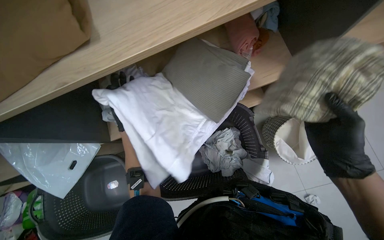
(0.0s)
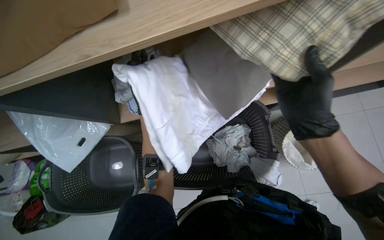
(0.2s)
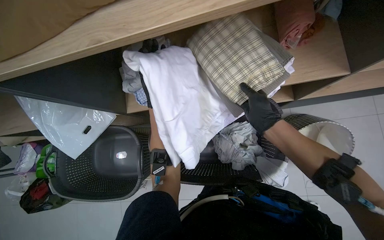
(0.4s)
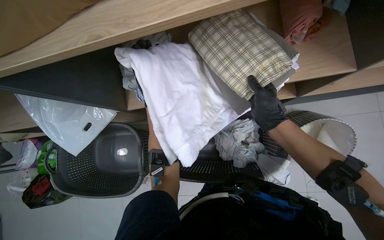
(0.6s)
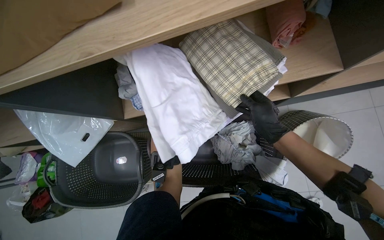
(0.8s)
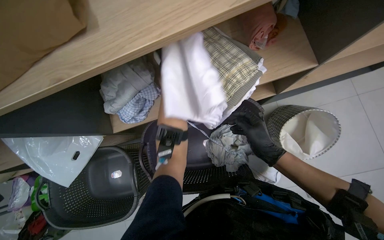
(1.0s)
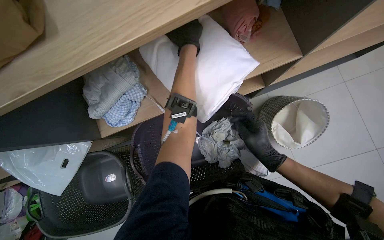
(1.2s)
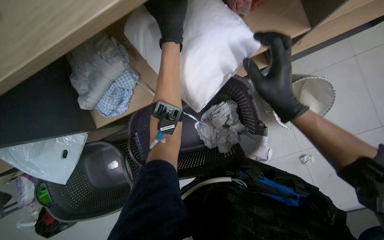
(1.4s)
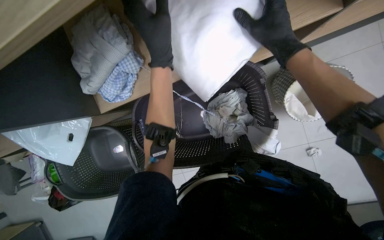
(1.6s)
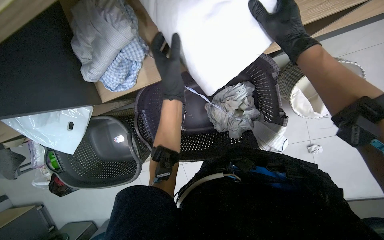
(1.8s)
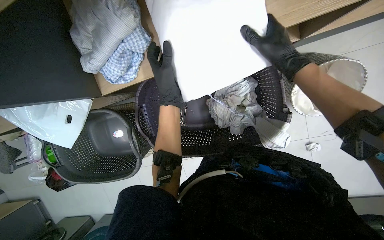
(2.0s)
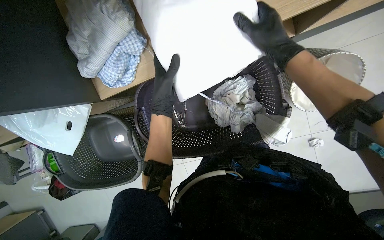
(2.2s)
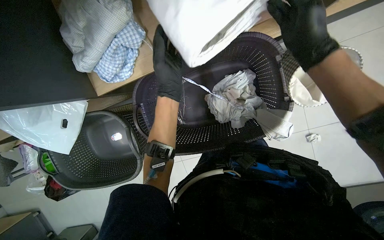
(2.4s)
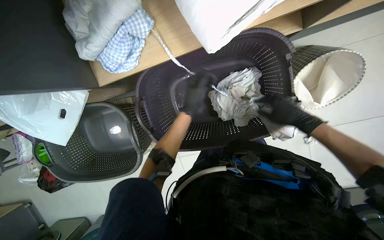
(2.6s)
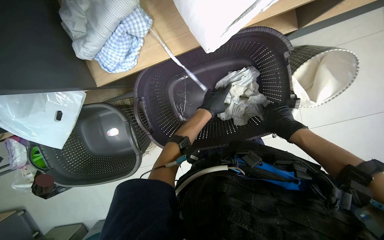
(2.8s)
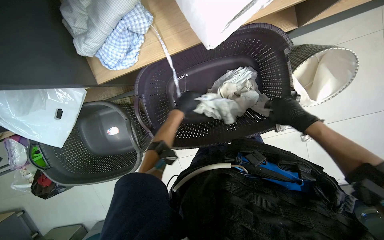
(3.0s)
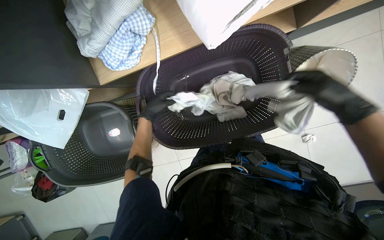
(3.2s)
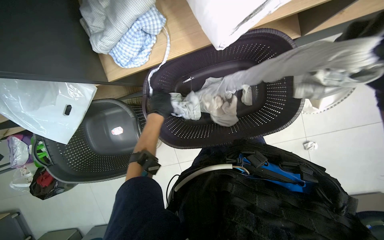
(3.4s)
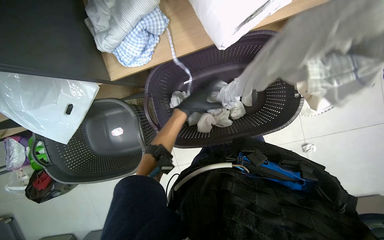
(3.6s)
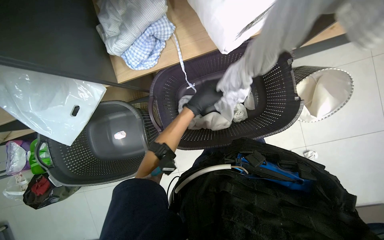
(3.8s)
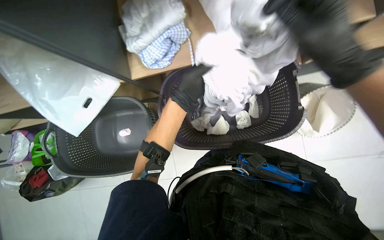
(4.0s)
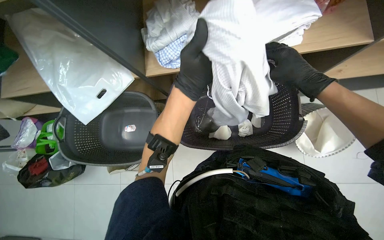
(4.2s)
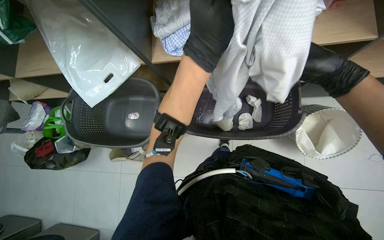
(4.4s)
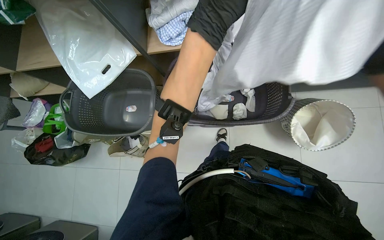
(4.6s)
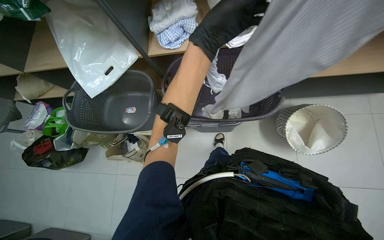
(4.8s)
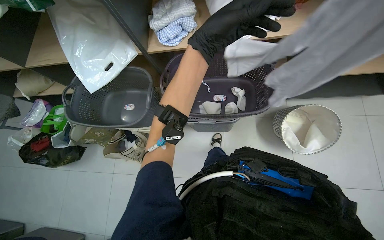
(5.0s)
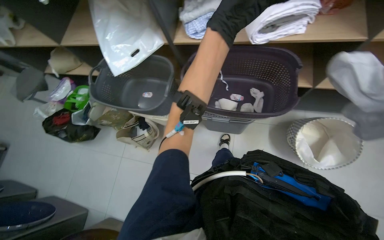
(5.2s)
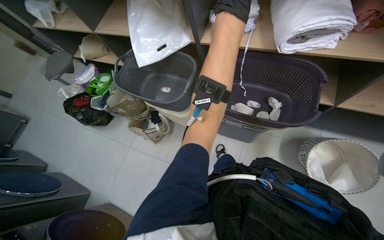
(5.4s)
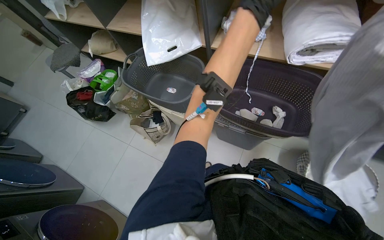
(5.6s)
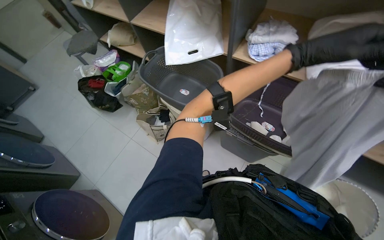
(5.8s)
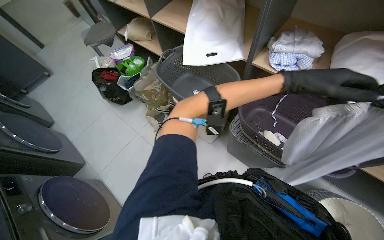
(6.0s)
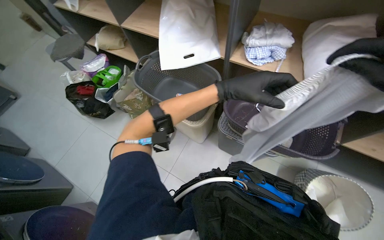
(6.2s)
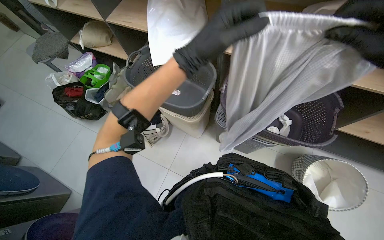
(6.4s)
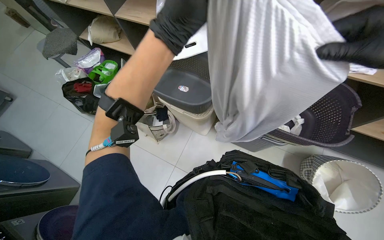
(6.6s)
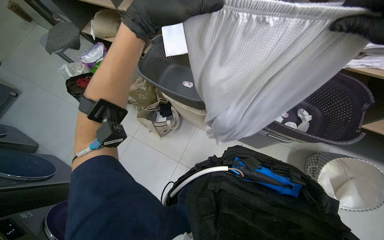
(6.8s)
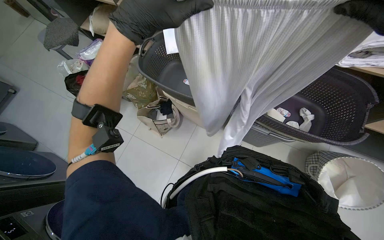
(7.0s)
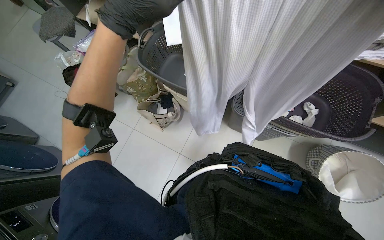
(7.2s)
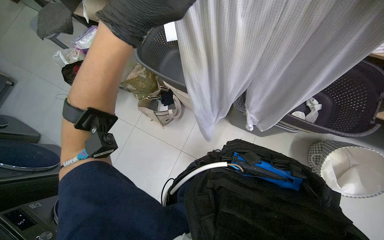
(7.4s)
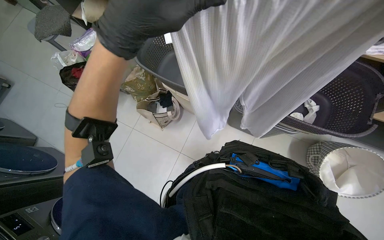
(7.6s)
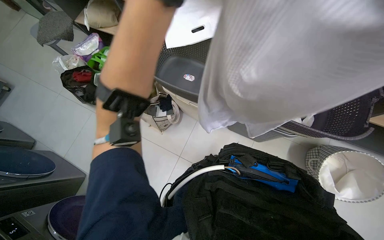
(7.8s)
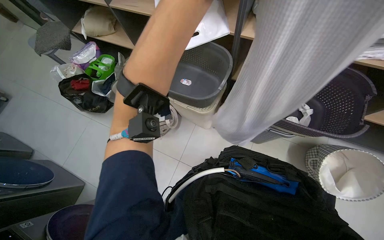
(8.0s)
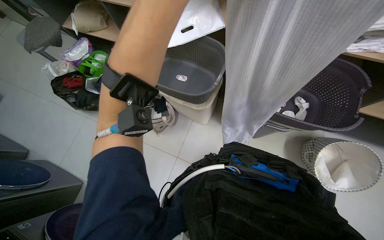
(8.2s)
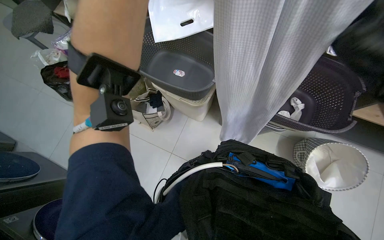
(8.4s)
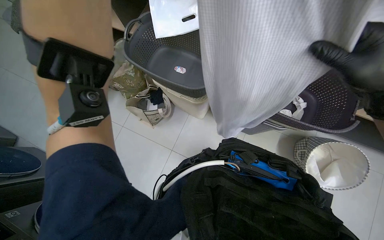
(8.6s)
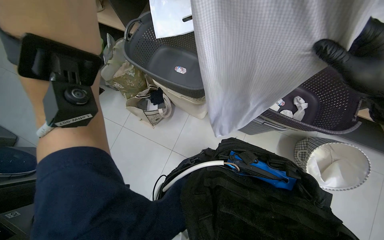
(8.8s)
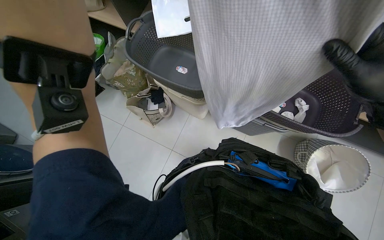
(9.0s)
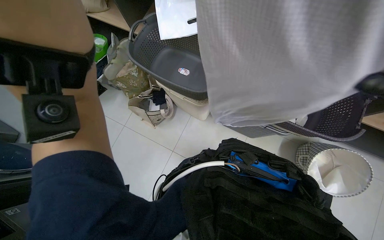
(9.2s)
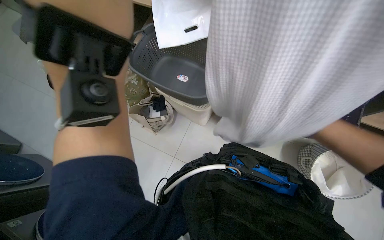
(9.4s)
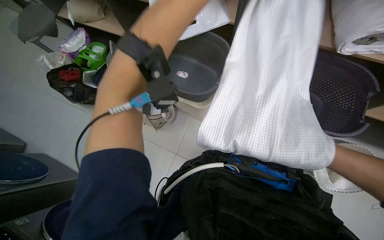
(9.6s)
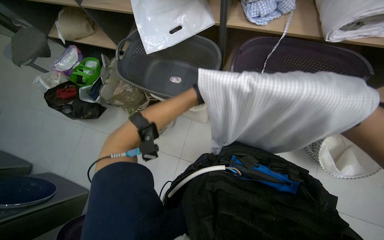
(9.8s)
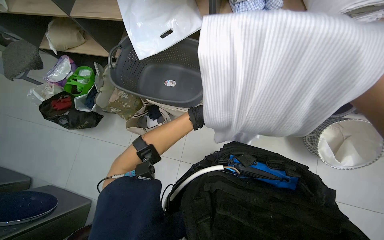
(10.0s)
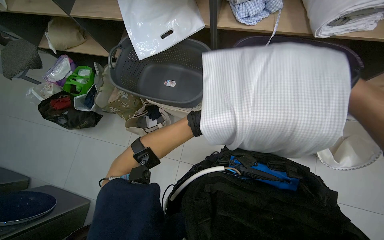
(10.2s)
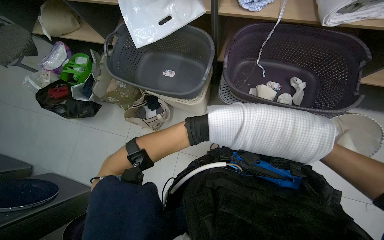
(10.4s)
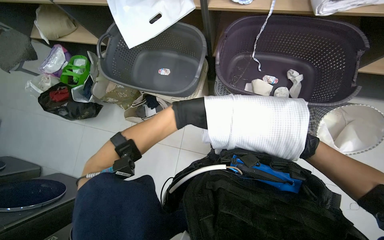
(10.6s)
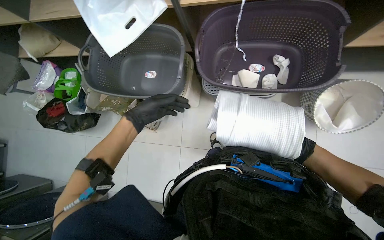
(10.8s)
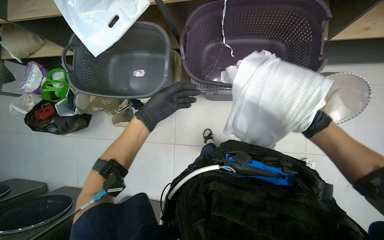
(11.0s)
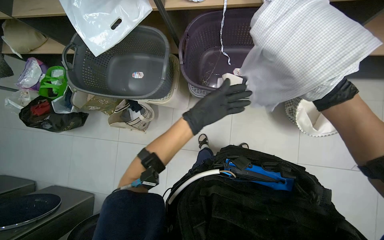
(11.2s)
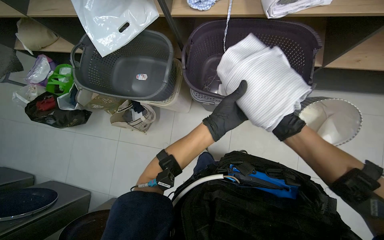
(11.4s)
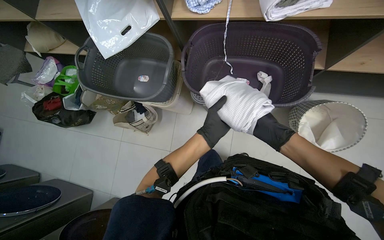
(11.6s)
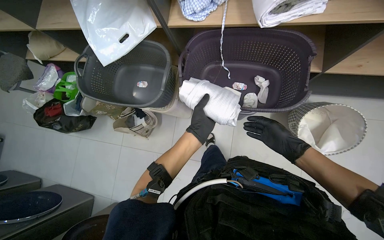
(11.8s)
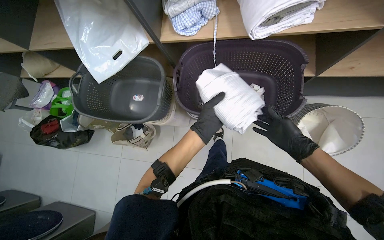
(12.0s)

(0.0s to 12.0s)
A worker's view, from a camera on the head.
Job: managing laundry.
The whole recording: Sorting and folding laundry. The worker removes clothes from the washing machine and sorts them into a basket, rolling up socks.
0.0s - 1.6s: The camera pitches downward, by approximately 20 degrees. The right hand goes up and down the picture, roughly 25 cm each way, reversing 2 times.
1.6s - 3.0s: The left hand is displaced farther from the camera and down the picture by approximately 35 cm. Meanwhile the right hand shifts some 25 cm down the picture and farther from the camera.
3.0s - 4.4s: The view tips upward by about 15 degrees. The left hand is displaced nearer to the camera by roughly 30 cm.
4.4s - 6.0s: The scene rotates clockwise by about 40 degrees.
6.0s - 7.6s: The left hand travels to the left by roughly 35 cm.

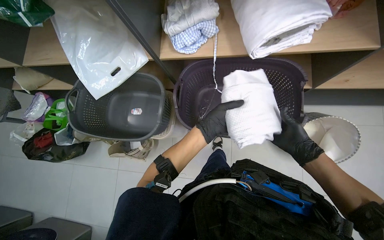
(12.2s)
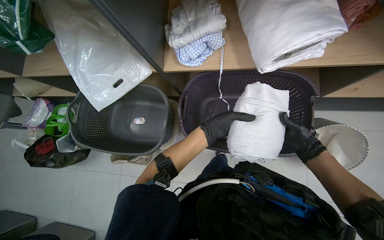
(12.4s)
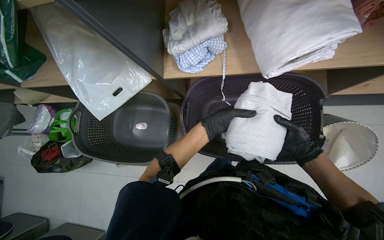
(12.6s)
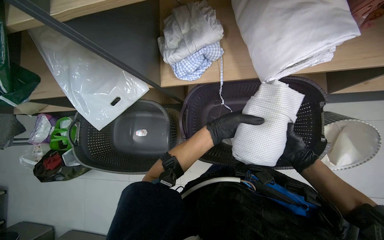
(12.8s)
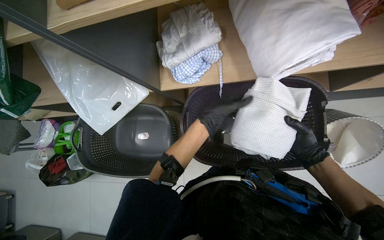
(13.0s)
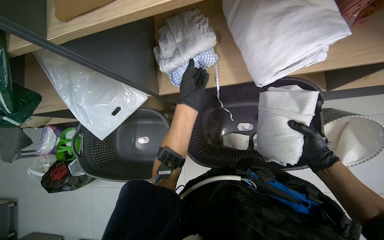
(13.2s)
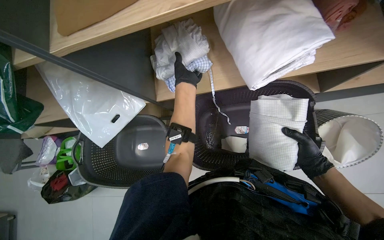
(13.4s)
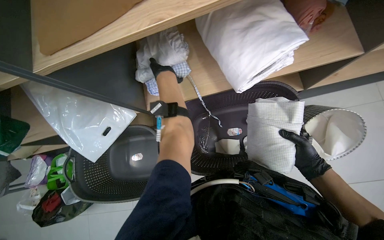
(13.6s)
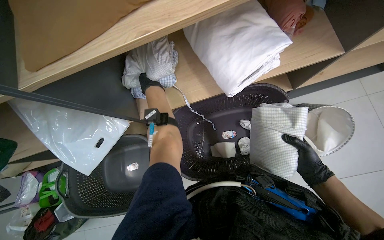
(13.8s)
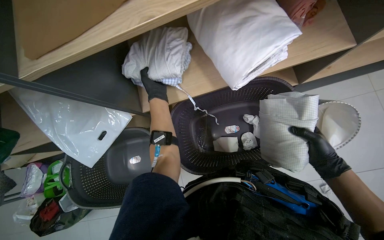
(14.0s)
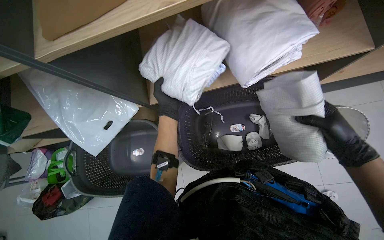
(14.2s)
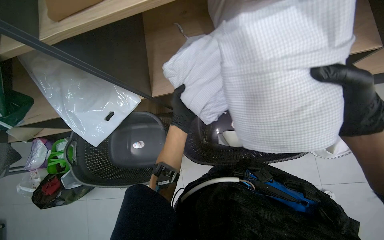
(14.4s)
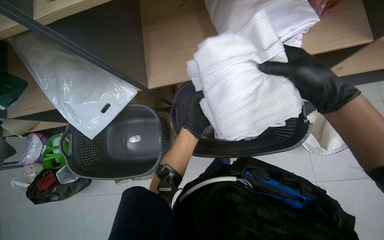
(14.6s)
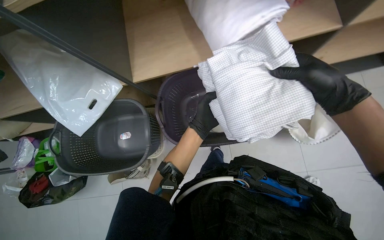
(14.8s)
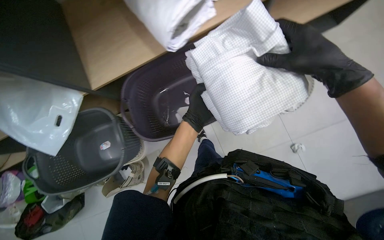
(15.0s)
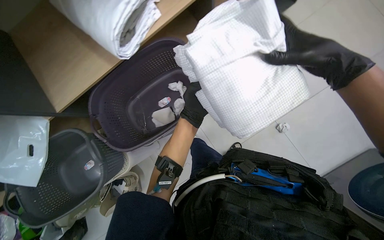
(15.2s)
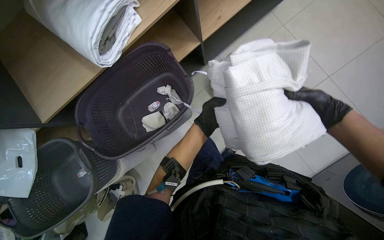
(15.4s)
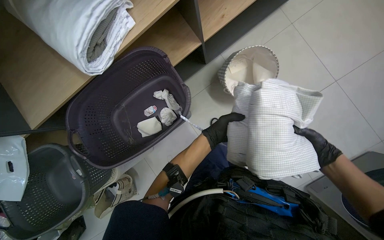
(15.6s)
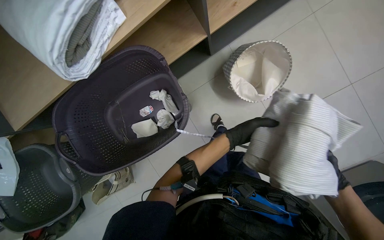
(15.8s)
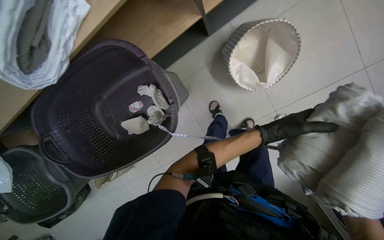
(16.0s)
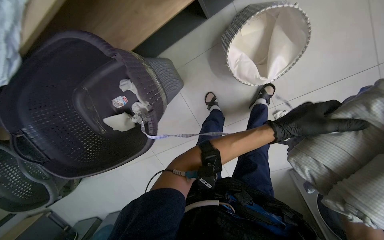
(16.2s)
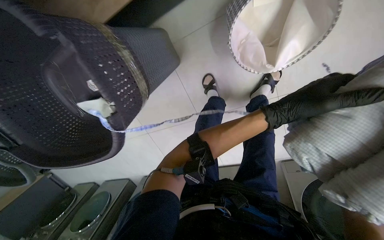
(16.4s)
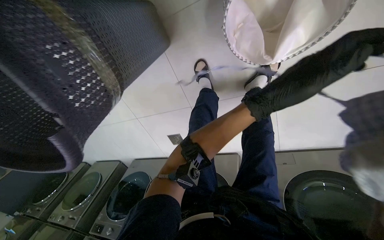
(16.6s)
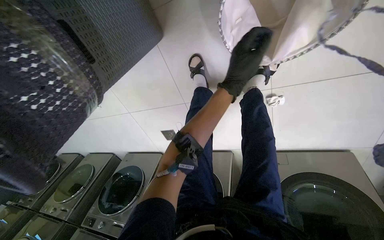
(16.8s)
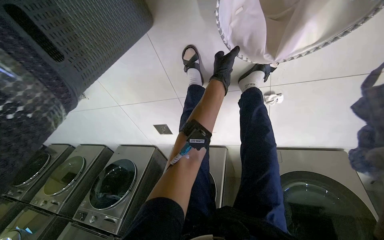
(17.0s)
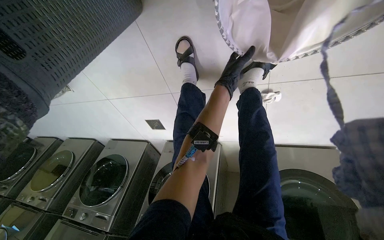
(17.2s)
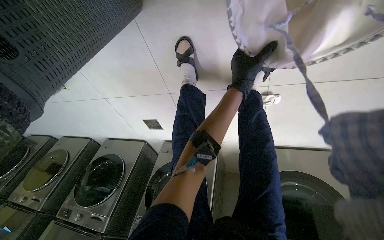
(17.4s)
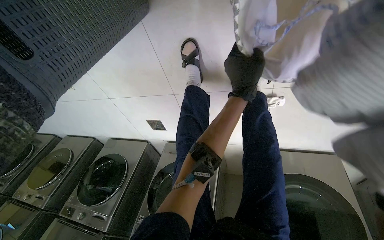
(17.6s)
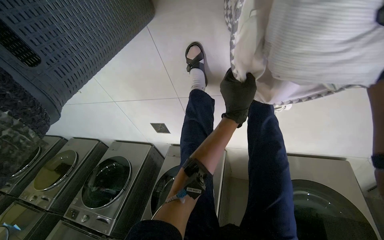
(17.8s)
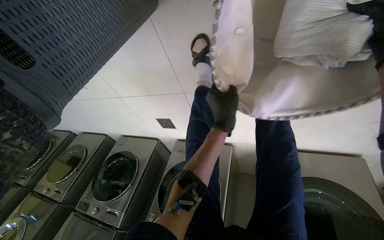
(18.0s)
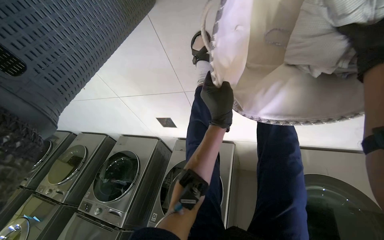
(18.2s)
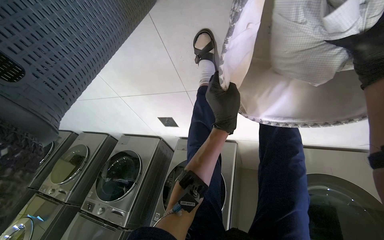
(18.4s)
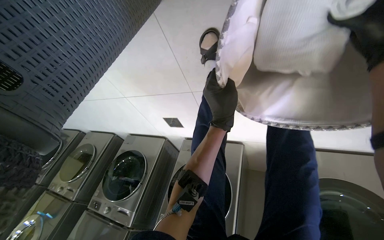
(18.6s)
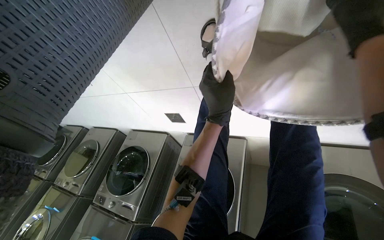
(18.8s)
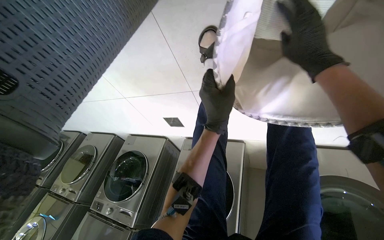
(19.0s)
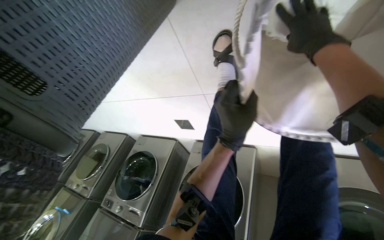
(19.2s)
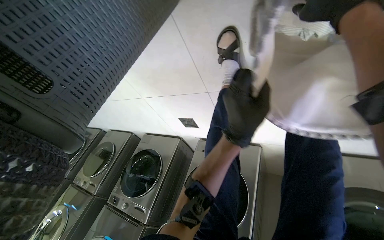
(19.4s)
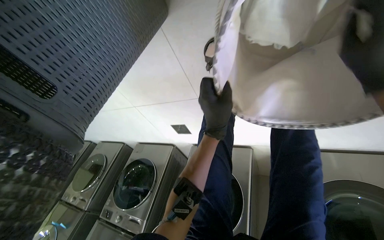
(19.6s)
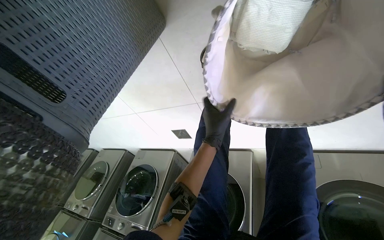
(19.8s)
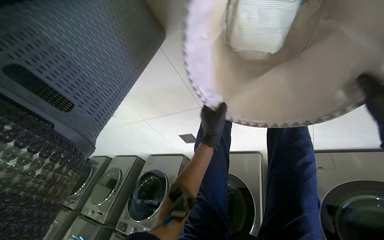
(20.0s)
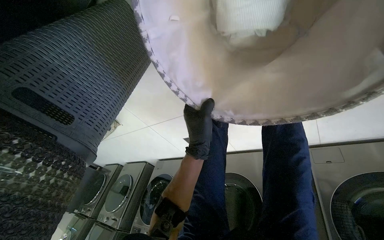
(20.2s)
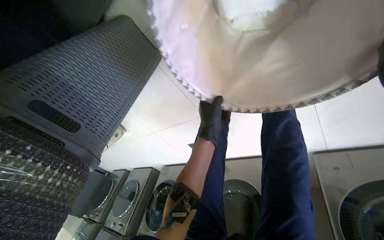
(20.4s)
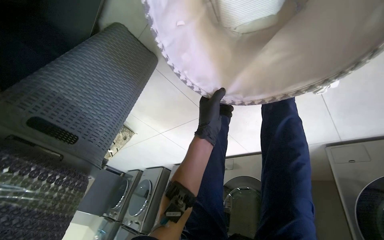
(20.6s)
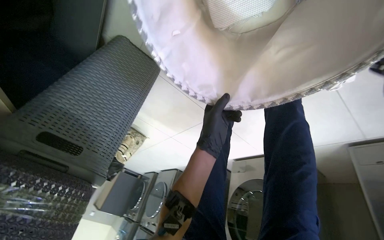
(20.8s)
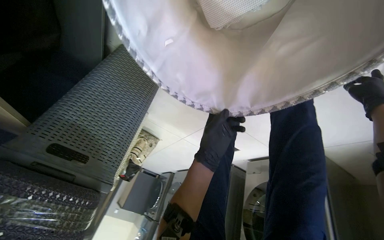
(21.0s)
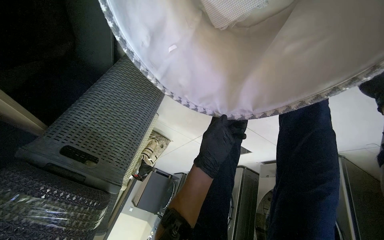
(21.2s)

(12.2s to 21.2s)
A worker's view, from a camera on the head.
Job: managing laundry.
The whole recording: Sorting and folding laundry. The worker removes clothes from the washing machine and sorts them into a basket, rolling up socks.
12.2s - 13.8s: The left hand goes approximately 40 cm up the picture.
13.8s - 15.2s: The right hand shifts approximately 25 cm nearer to the camera. The left hand is displaced down the picture and to the right by some 40 cm.
15.2s - 16.6s: The head travels about 60 cm. The view tips downward by about 40 degrees.
16.6s - 18.2s: The view tips downward by approximately 15 degrees. The left hand shifts roughly 30 cm farther from the camera and to the left.
19.8s - 21.2s: The view pans to the left by approximately 30 degrees.
